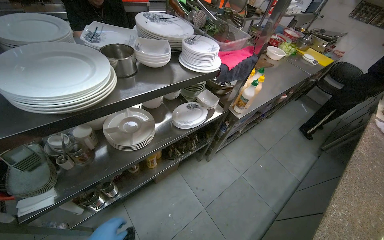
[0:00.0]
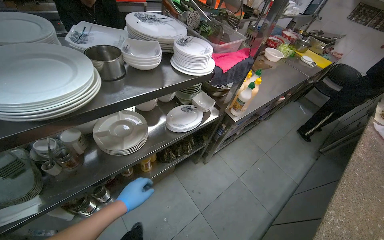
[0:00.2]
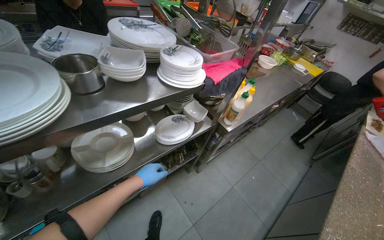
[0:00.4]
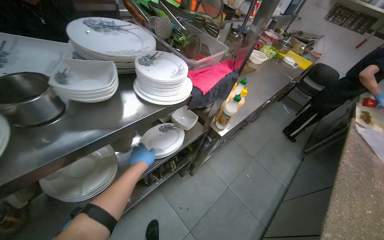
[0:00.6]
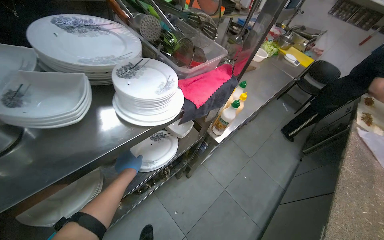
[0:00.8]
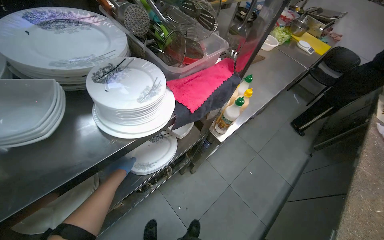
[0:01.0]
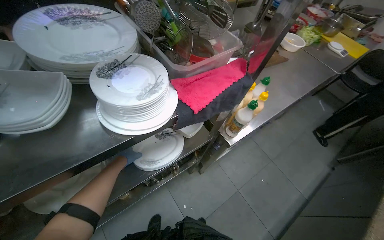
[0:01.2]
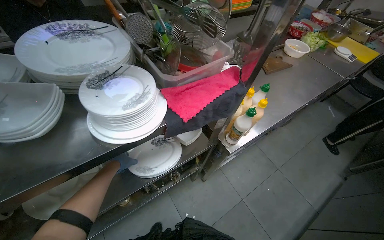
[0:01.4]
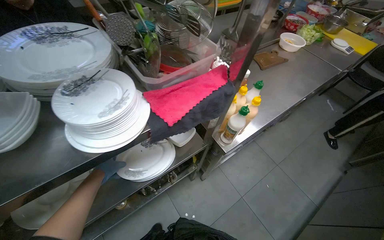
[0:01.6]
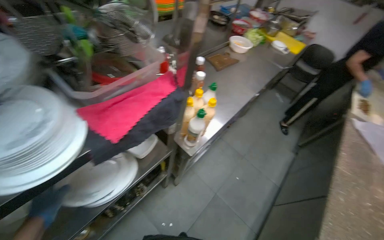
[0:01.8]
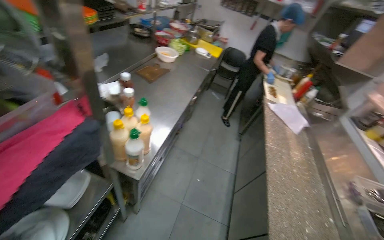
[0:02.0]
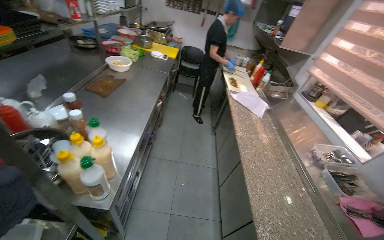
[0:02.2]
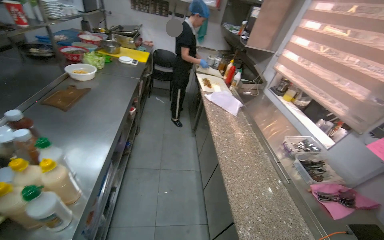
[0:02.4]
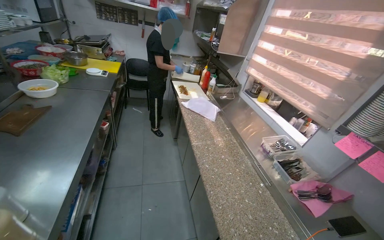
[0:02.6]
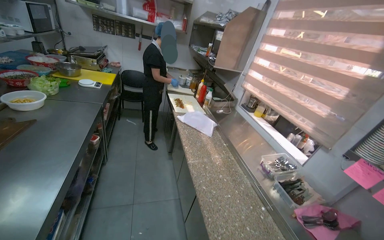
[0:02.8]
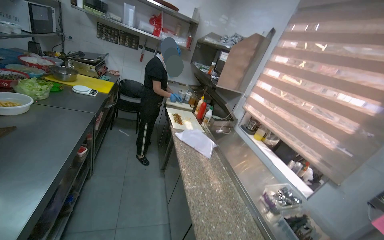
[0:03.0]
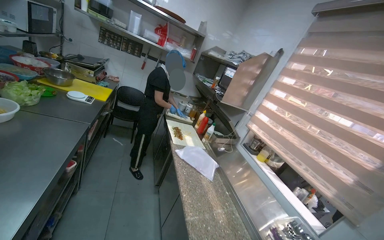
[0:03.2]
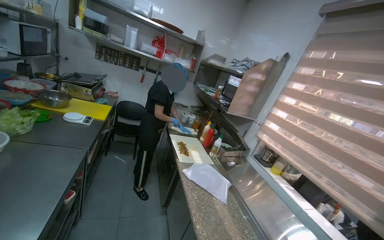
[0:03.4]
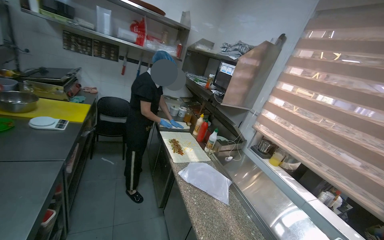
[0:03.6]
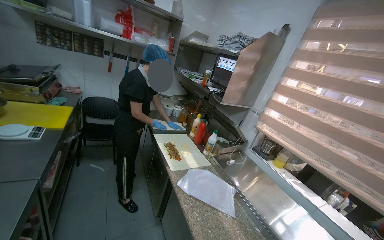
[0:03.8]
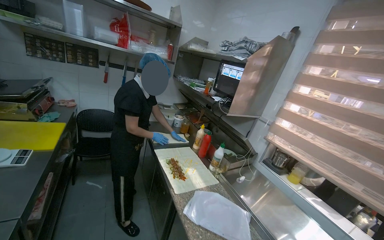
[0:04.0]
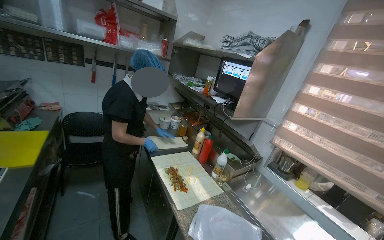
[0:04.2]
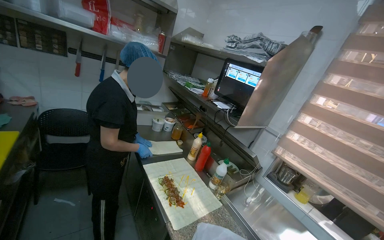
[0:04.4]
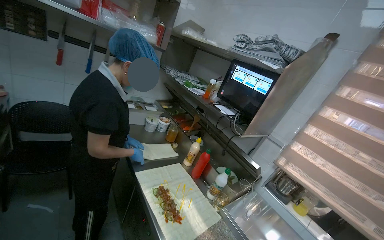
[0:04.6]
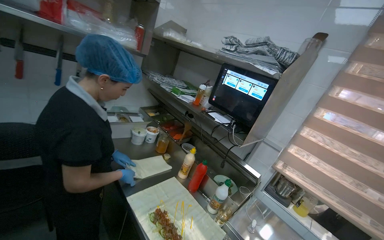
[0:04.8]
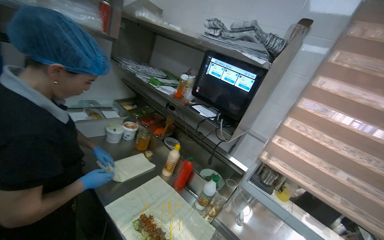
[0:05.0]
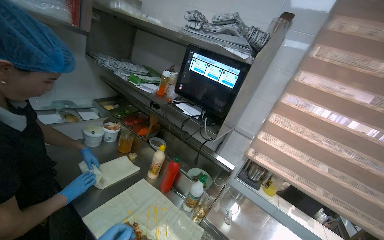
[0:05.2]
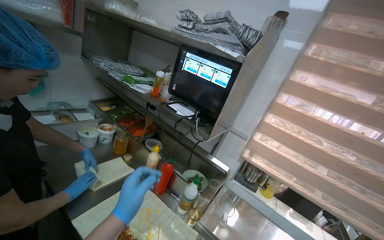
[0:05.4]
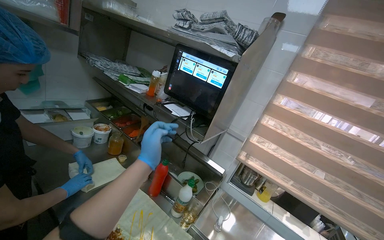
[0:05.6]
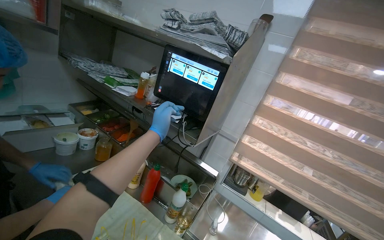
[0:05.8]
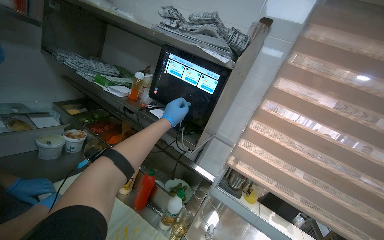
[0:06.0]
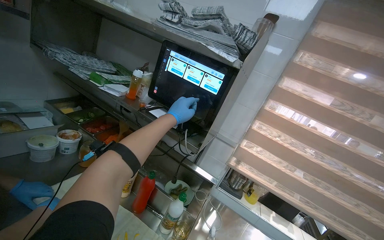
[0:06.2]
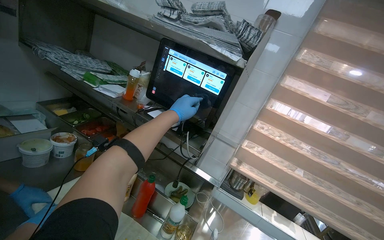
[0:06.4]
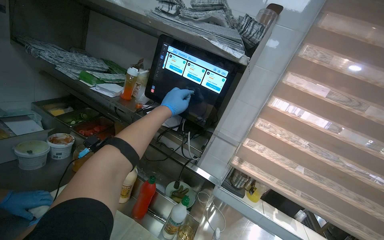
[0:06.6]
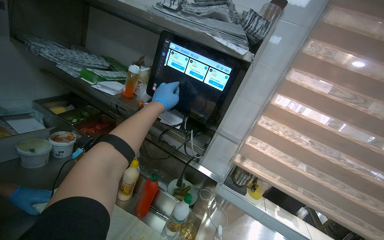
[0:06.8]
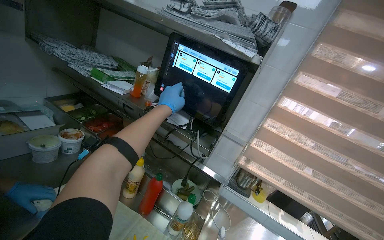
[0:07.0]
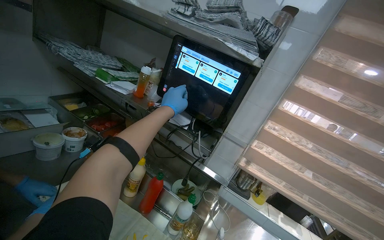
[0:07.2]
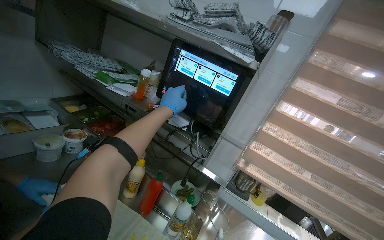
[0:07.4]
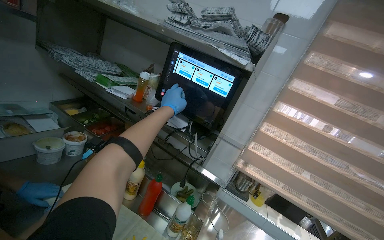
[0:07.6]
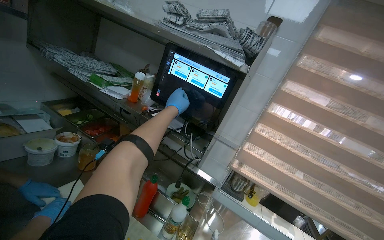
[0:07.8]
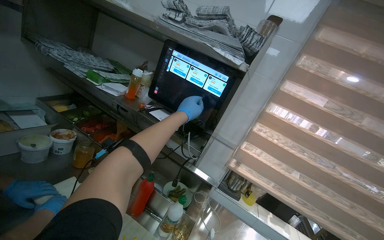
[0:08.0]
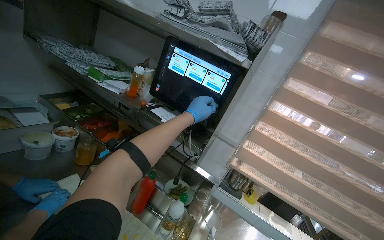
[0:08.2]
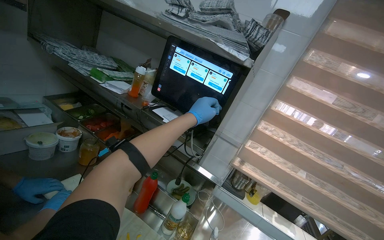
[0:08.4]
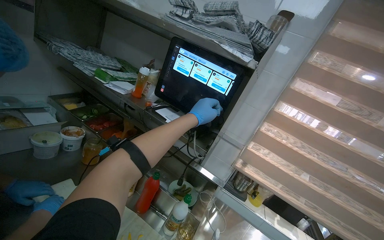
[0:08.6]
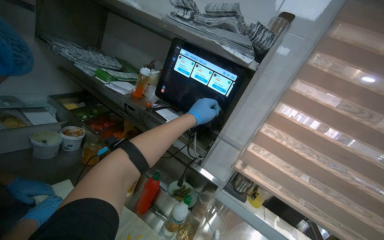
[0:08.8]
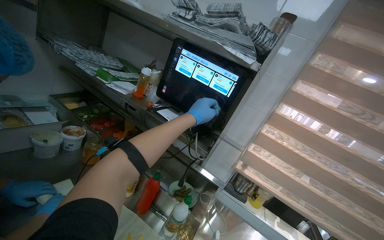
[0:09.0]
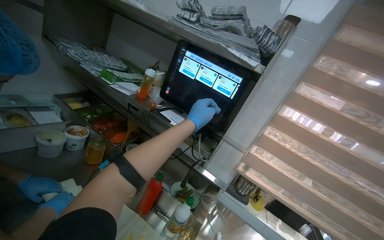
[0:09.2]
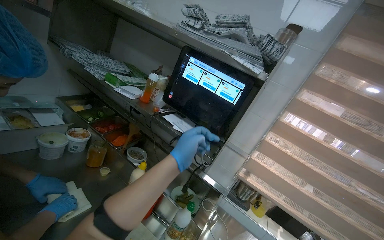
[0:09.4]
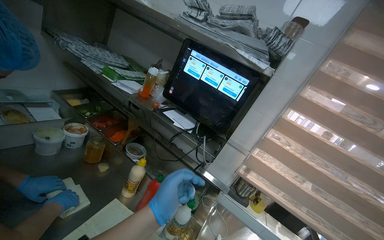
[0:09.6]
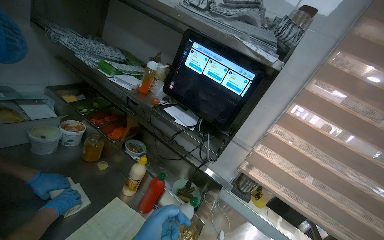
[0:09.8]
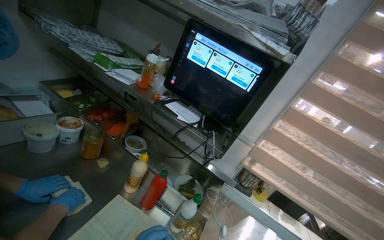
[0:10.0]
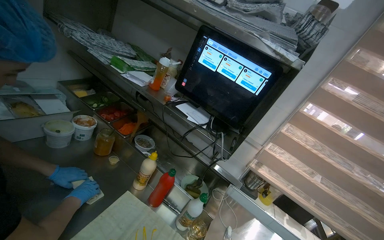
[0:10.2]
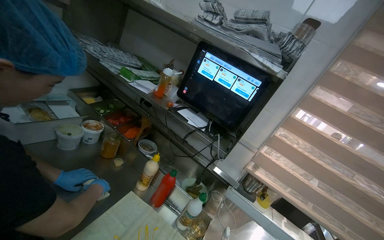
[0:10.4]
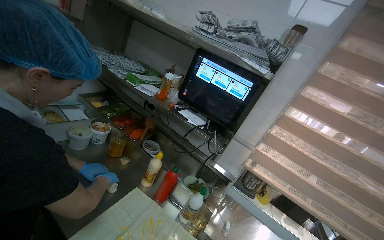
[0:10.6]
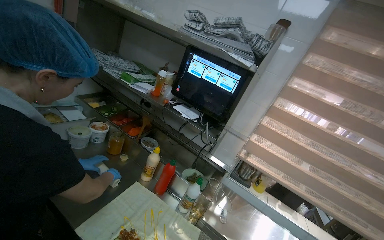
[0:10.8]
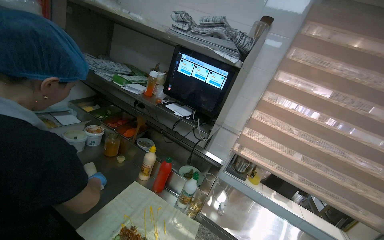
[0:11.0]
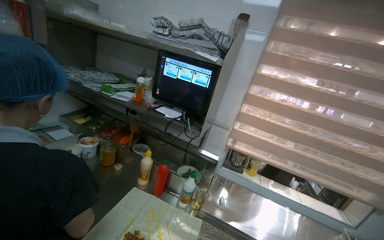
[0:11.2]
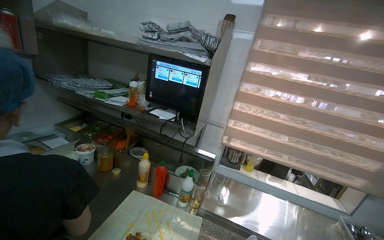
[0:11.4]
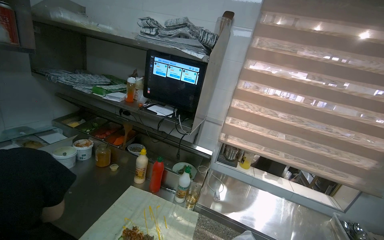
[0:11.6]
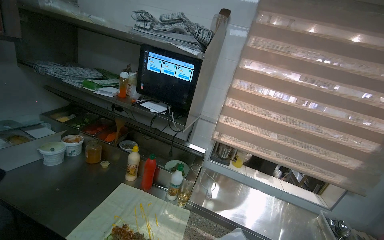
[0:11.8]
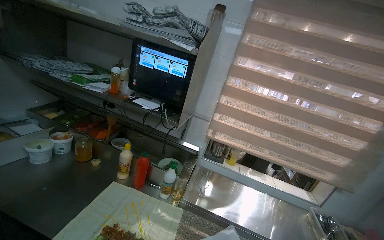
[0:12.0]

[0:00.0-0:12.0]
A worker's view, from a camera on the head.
Job: cooking food.
The whole recording: Stirring ingredients in pan. The worker stirs ingredients in a pan on the stove with a ladle.
0:00.0 to 0:01.6: The head travels some 50 cm.
0:01.6 to 0:03.0: The head travels roughly 50 cm. The head turns to the right by about 70 degrees. The view tips upward by approximately 15 degrees.
0:03.0 to 0:04.4: The camera travels about 1 m. The view swings some 15 degrees to the right.
0:04.4 to 0:06.0: The wearer moves approximately 40 cm. The view swings about 30 degrees to the right.

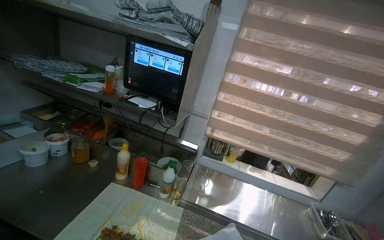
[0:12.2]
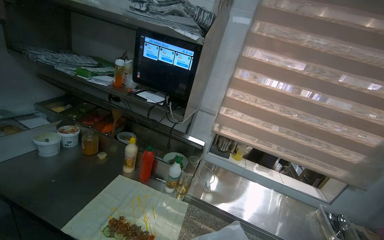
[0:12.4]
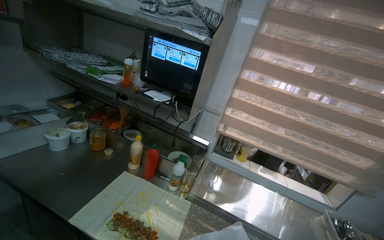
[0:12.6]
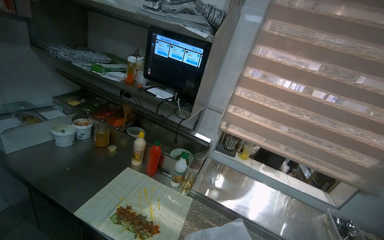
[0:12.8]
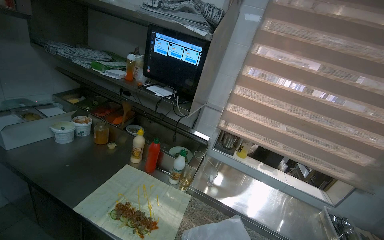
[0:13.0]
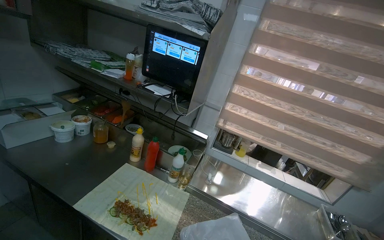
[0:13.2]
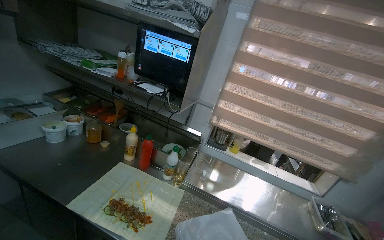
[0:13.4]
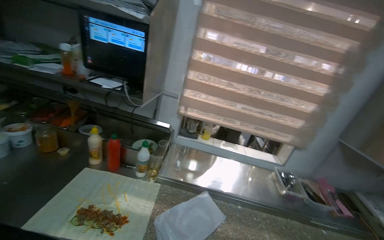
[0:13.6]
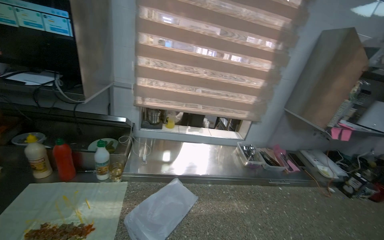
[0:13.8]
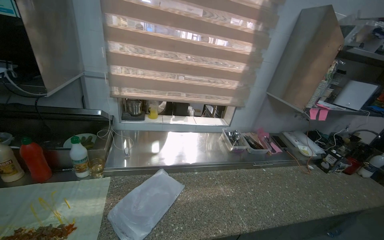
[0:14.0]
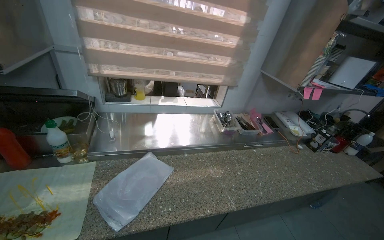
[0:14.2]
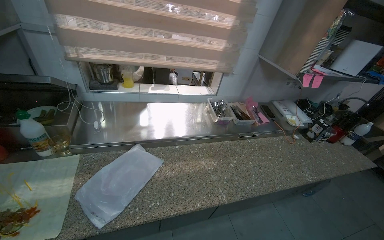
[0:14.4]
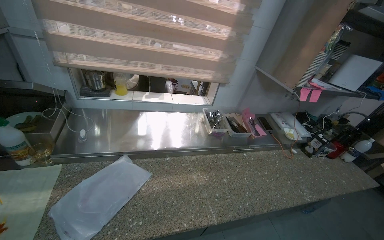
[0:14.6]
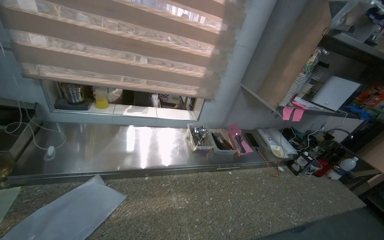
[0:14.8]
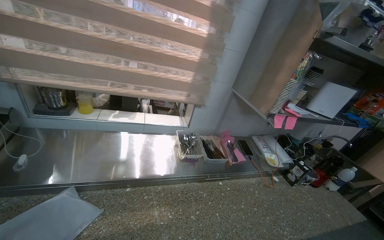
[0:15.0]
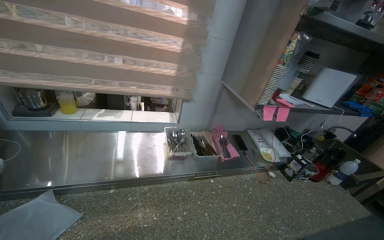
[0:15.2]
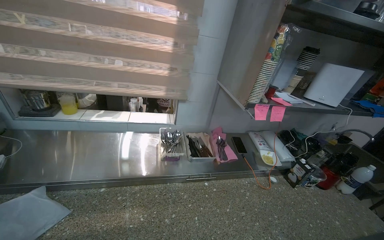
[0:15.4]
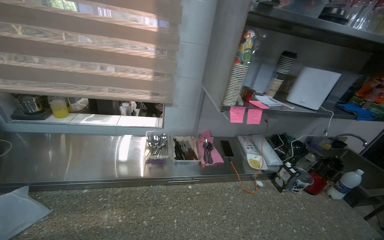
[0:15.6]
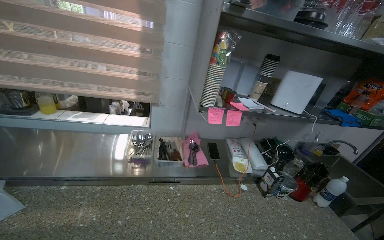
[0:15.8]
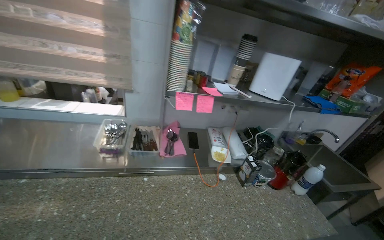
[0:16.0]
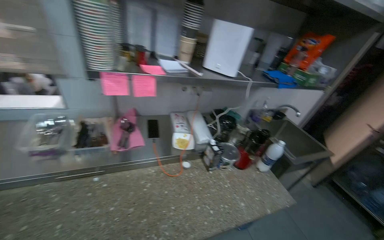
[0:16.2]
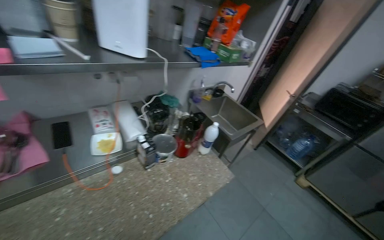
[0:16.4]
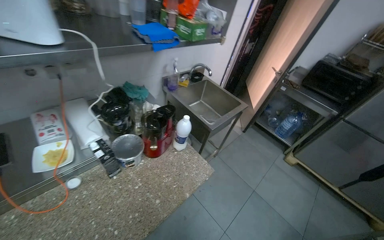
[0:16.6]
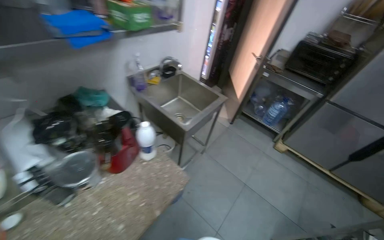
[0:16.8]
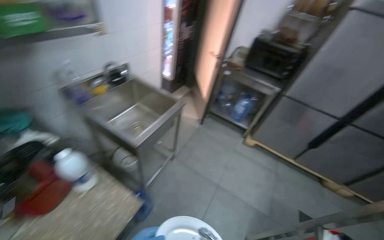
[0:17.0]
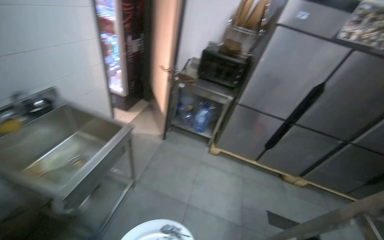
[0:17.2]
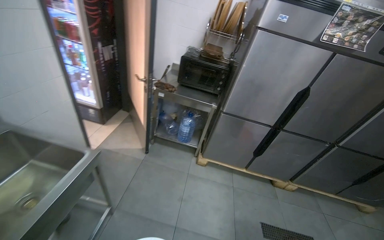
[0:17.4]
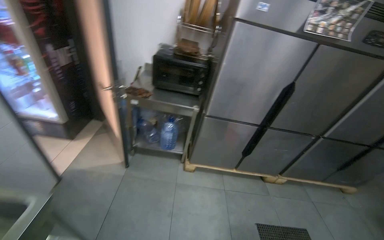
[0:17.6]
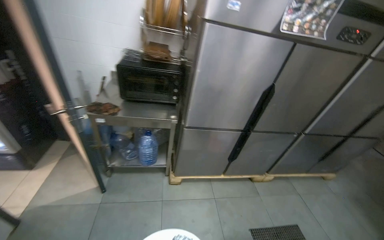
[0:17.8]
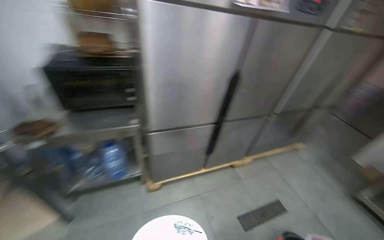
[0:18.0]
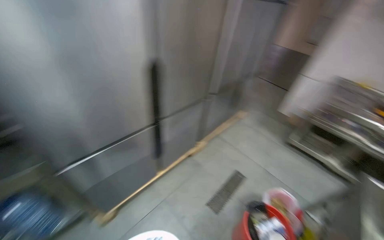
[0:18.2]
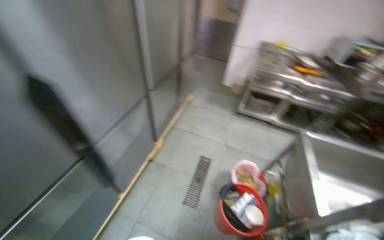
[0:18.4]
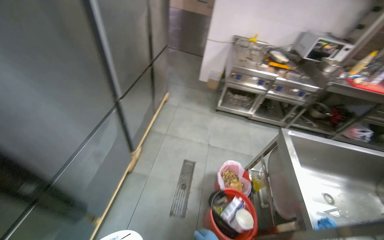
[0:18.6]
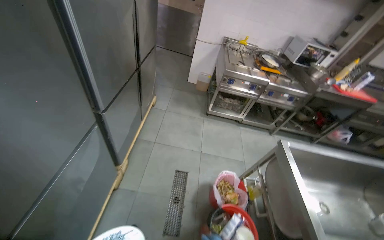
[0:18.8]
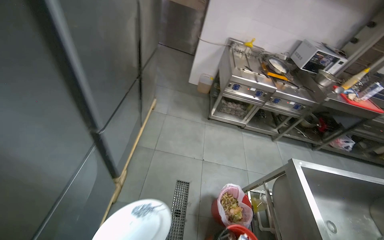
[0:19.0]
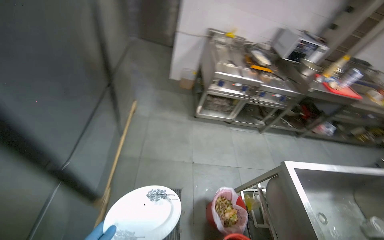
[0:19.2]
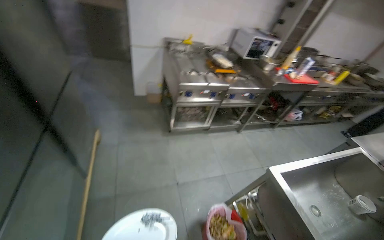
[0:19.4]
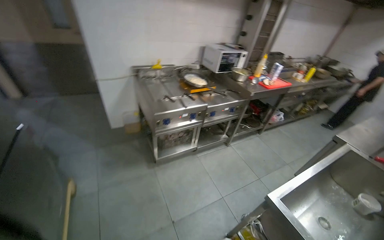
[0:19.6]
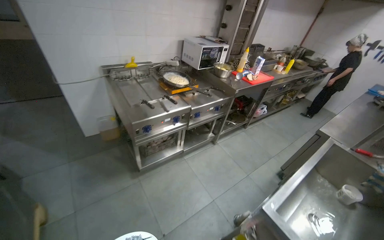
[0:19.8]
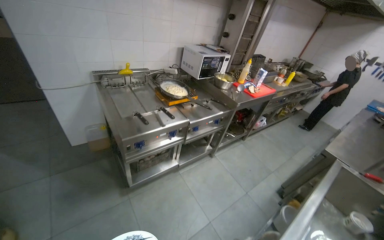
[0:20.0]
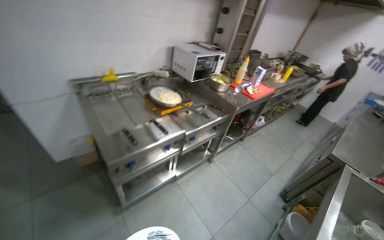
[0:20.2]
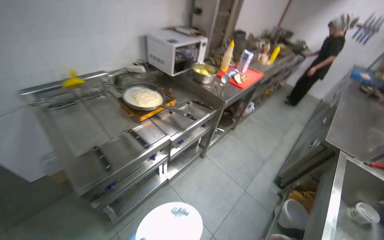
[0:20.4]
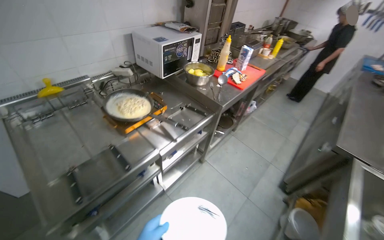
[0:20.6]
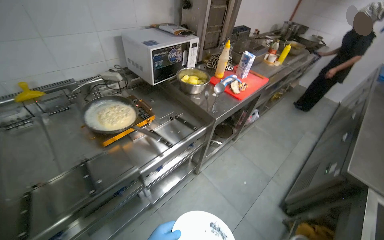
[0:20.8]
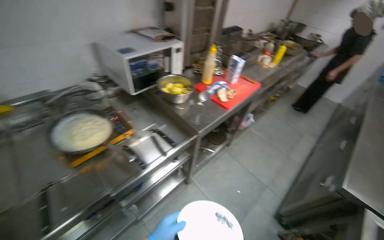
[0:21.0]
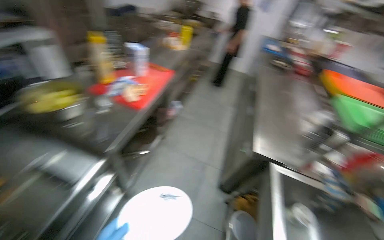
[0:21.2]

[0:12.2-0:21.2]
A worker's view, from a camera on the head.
Job: cooking food.
The whole recording: Stirring ingredients in pan. The worker stirs ingredients in a pan on the stove with a ladle.
0:12.2 to 0:13.8: The head turns to the right by roughly 20 degrees.
0:13.8 to 0:15.2: The wearer moves approximately 60 cm.
0:15.2 to 0:16.6: The camera travels approximately 1 m. The wearer's head swings roughly 30 degrees to the right. The view tips downward by some 20 degrees.
0:16.6 to 0:18.2: The camera is carried about 1.5 m. The wearer's head swings some 90 degrees to the right.
0:18.2 to 0:19.8: The camera travels about 1.5 m. The head rotates approximately 80 degrees to the right. The view tips downward by approximately 10 degrees.
0:19.8 to 0:21.2: The head travels roughly 1 m. The wearer looks some 35 degrees further to the right. The camera pitches downward, by about 15 degrees.
